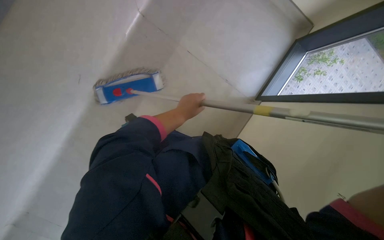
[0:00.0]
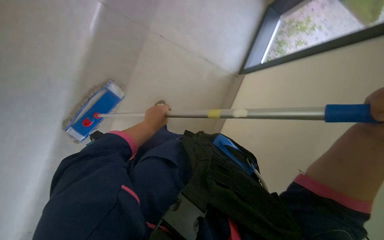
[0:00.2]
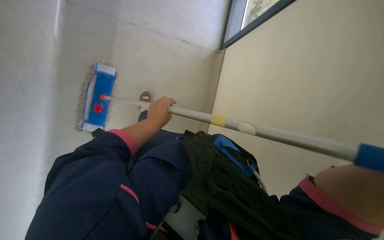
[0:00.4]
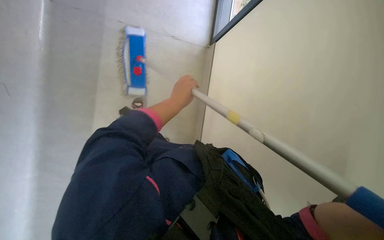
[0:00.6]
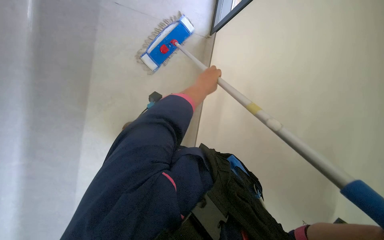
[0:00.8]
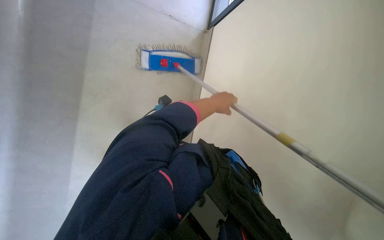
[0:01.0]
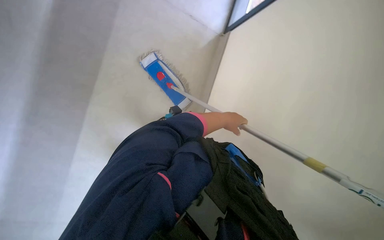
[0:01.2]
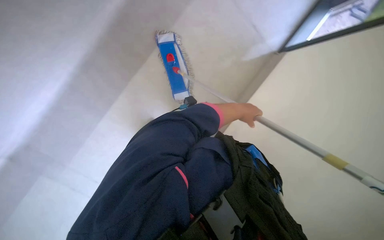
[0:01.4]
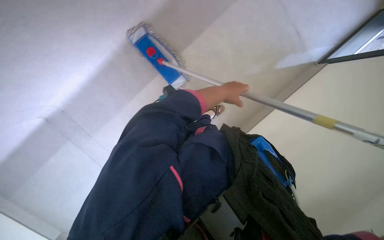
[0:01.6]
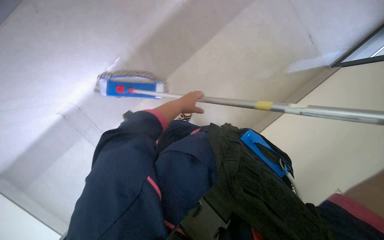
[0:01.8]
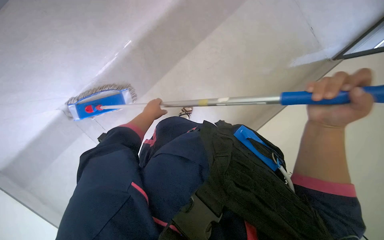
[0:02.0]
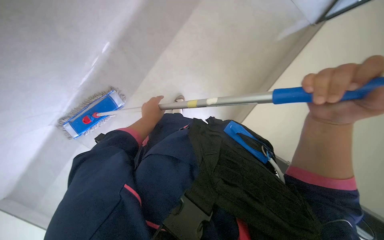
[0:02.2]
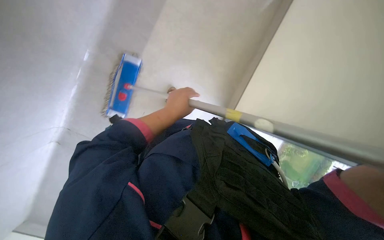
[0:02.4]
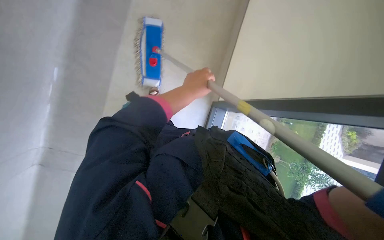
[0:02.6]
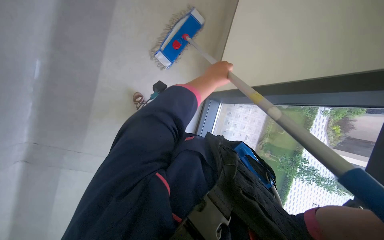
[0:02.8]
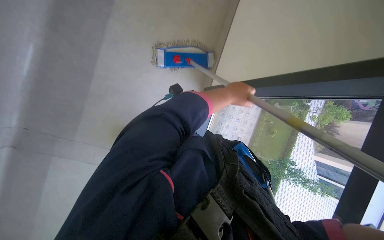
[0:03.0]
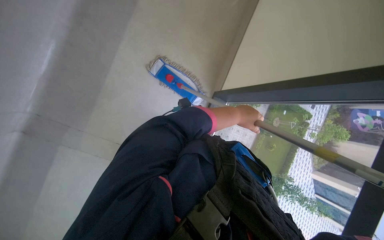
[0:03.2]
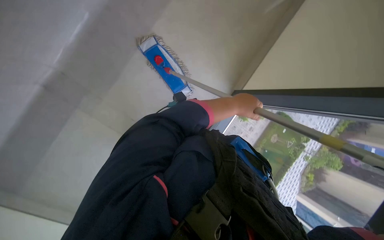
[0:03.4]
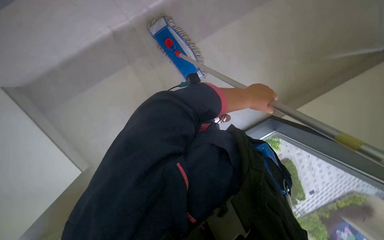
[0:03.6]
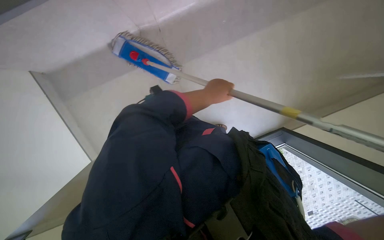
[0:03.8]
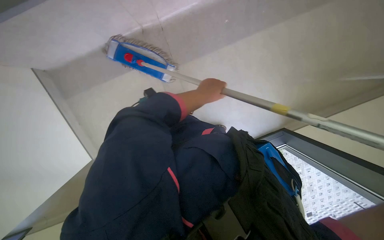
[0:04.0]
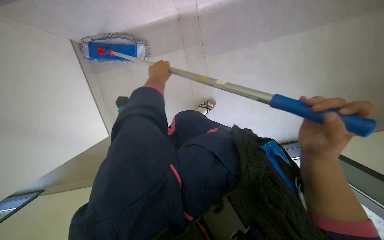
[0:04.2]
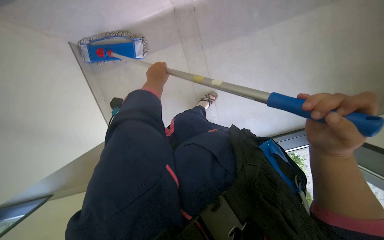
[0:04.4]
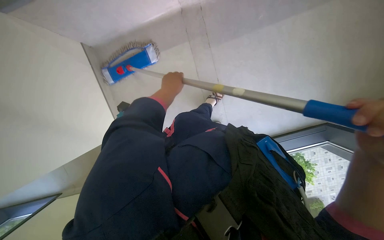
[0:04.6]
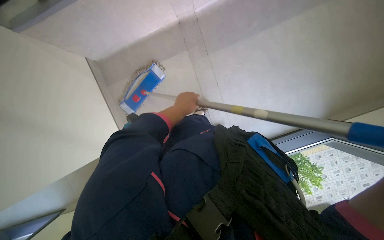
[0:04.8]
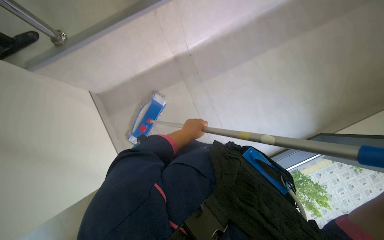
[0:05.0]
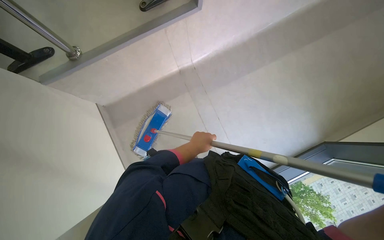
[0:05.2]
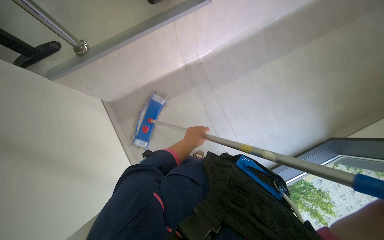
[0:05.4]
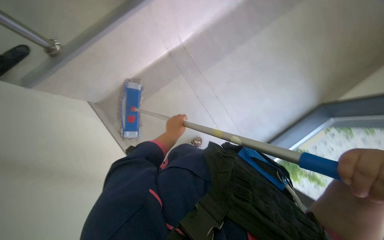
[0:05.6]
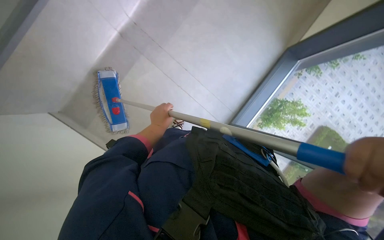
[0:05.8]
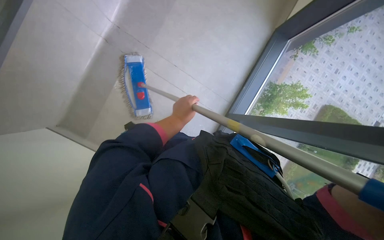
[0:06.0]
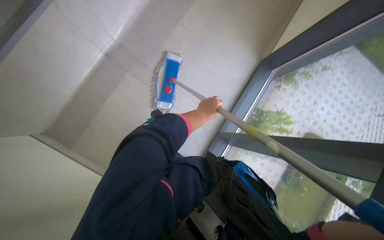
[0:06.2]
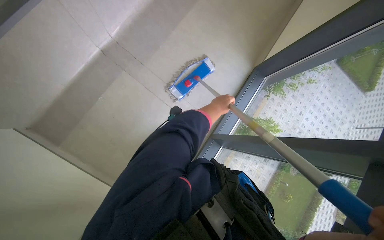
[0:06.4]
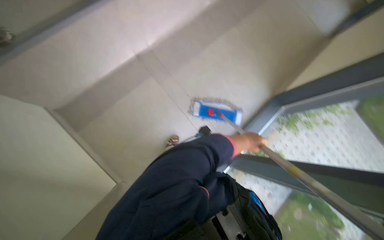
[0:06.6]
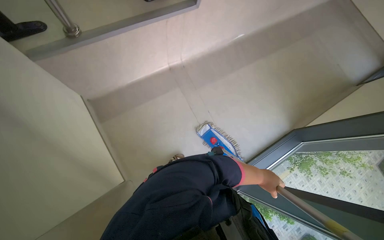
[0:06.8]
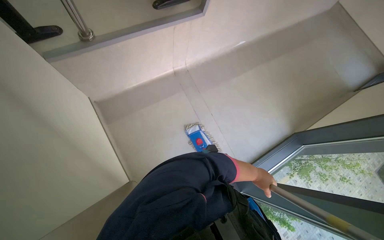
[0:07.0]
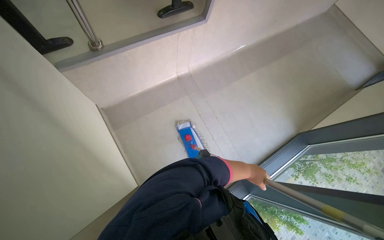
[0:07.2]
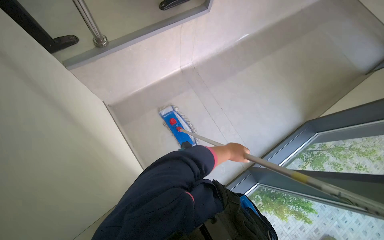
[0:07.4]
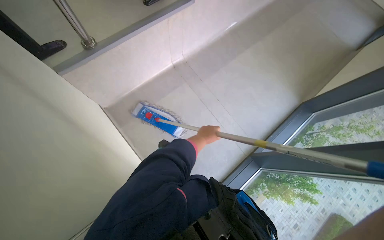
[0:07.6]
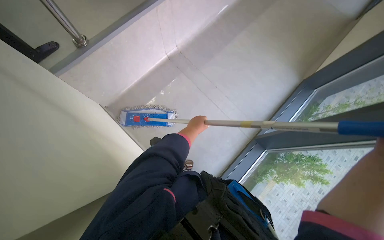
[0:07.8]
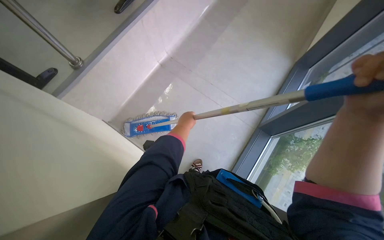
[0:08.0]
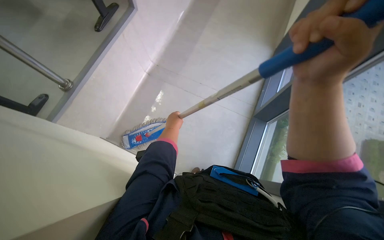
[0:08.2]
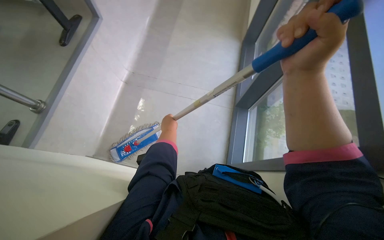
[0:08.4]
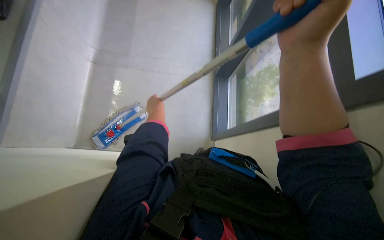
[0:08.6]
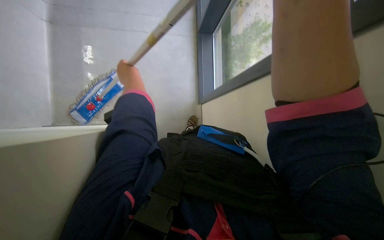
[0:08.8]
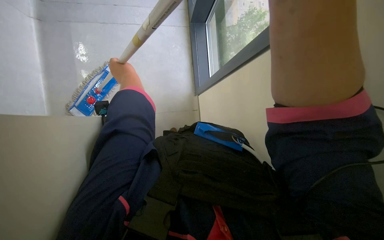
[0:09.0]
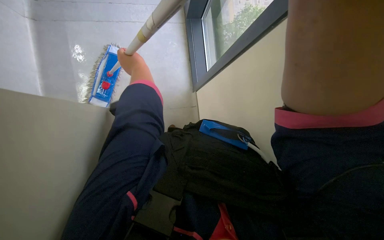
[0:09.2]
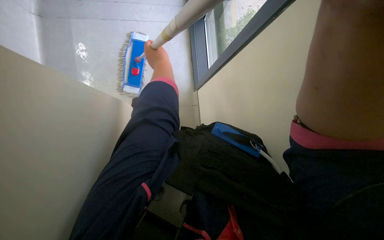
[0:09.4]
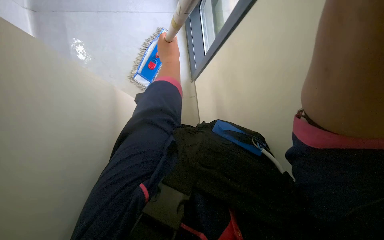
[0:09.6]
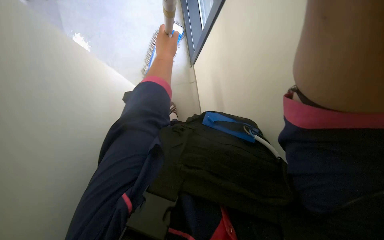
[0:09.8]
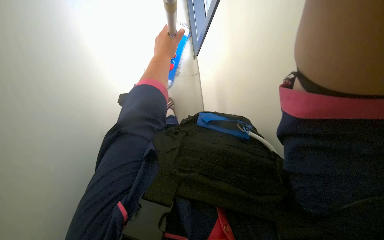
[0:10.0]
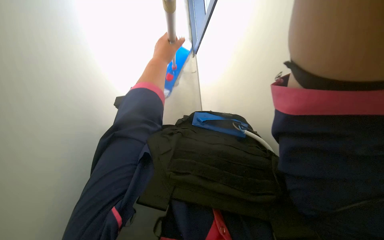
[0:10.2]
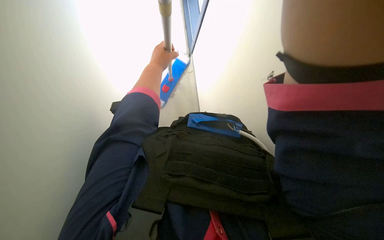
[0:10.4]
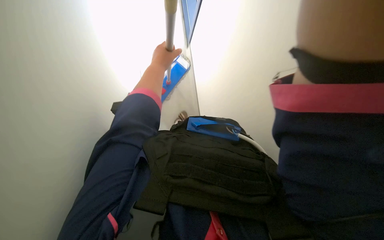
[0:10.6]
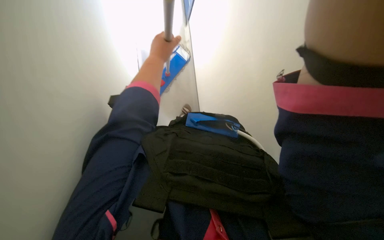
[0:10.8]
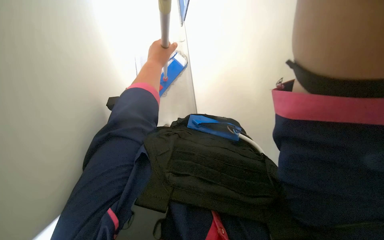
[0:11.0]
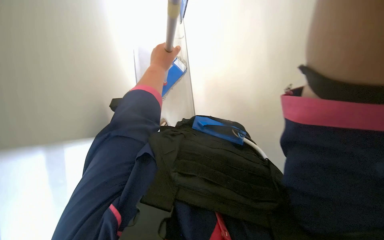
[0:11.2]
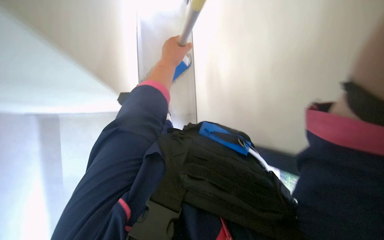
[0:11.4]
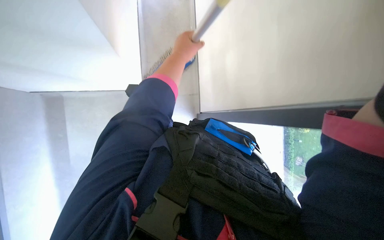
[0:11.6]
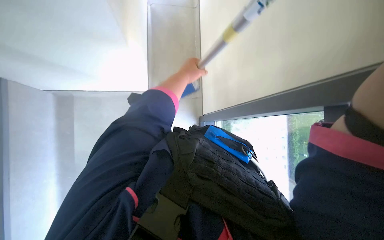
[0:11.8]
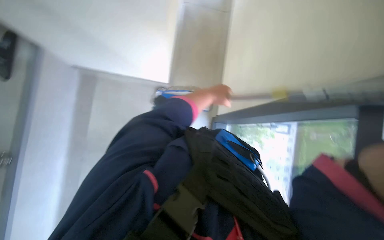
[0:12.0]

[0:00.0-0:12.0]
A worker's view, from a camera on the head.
Job: wiping surfaces.
The whole recording: Cleaning wall and window frame. The worker cleans the wall and window frame with a mop.
0:00.0 to 0:01.6: The scene rotates clockwise by some 45 degrees.
0:01.6 to 0:03.0: The left hand reaches about 20 cm to the left, then returns.
0:03.0 to 0:04.4: The left hand goes about 25 cm to the left and farther from the camera.
0:04.4 to 0:06.0: The scene turns roughly 35 degrees counterclockwise in the picture.
0:06.0 to 0:07.6: The wearer looks about 20 degrees further upward.
0:07.6 to 0:09.0: The head turns to the right by roughly 50 degrees. The view tilts some 25 degrees downward.
0:09.0 to 0:10.4: The left hand is displaced to the right by roughly 15 cm.
0:10.4 to 0:12.0: The scene rotates clockwise by some 25 degrees.

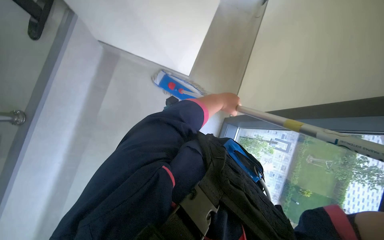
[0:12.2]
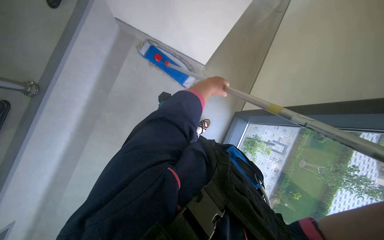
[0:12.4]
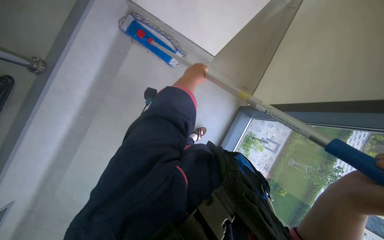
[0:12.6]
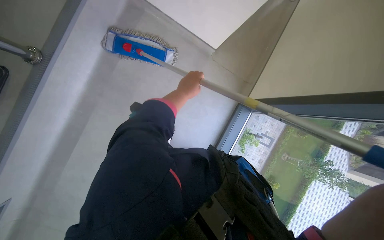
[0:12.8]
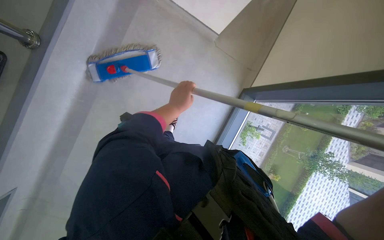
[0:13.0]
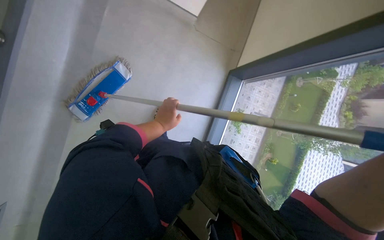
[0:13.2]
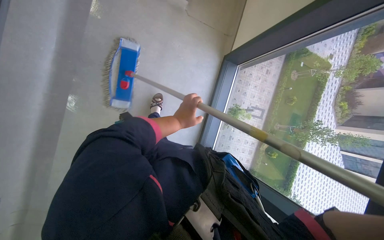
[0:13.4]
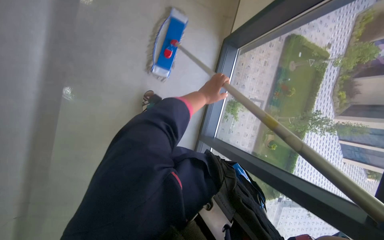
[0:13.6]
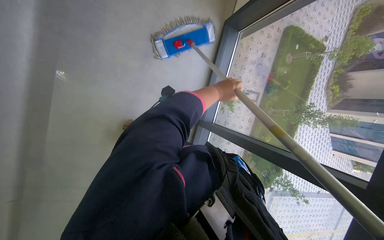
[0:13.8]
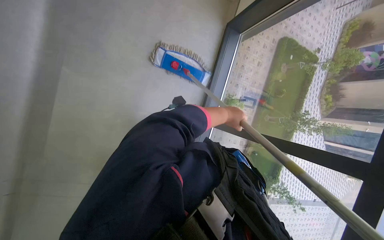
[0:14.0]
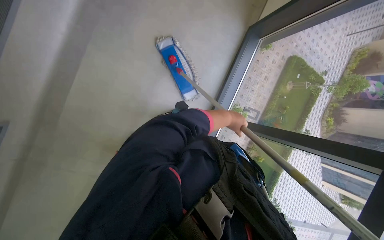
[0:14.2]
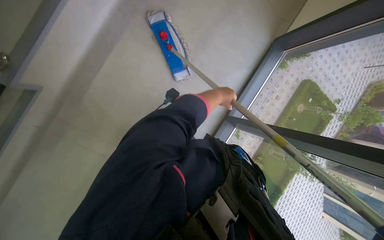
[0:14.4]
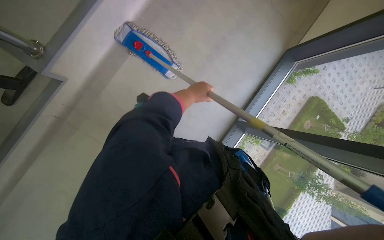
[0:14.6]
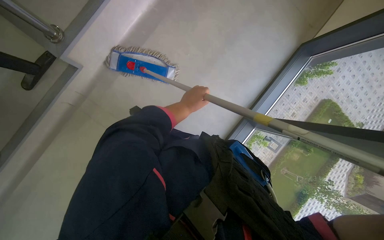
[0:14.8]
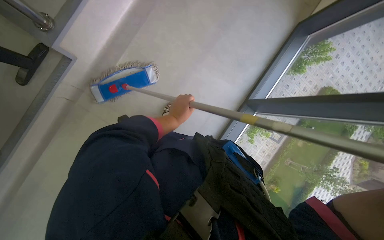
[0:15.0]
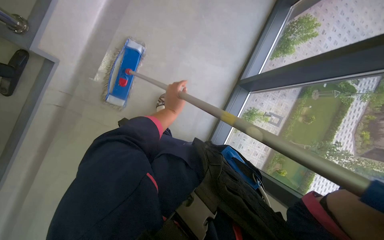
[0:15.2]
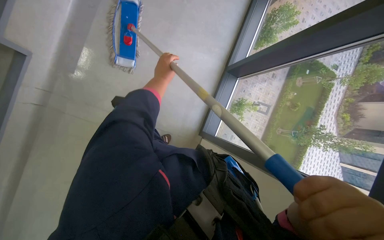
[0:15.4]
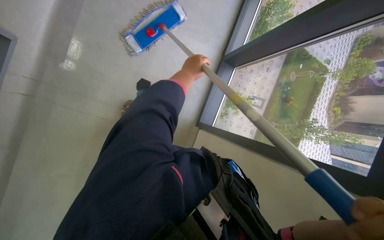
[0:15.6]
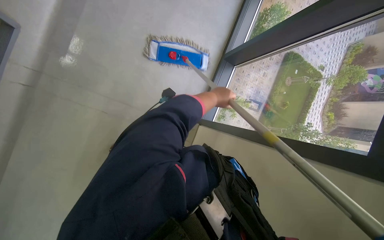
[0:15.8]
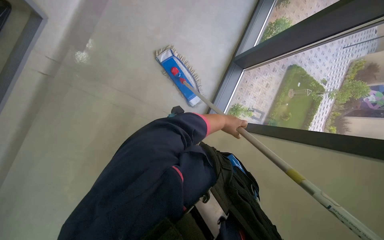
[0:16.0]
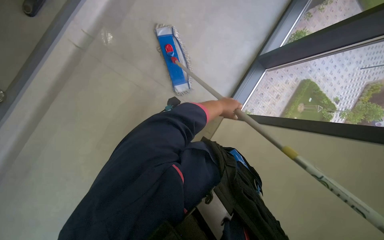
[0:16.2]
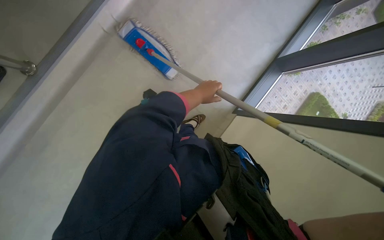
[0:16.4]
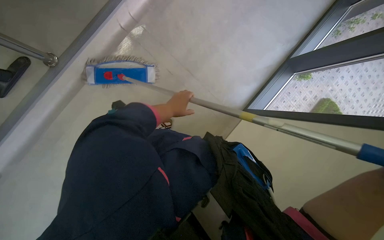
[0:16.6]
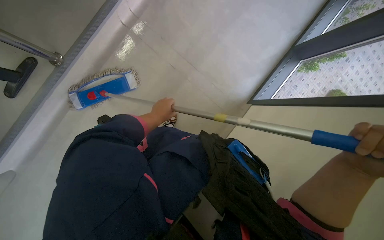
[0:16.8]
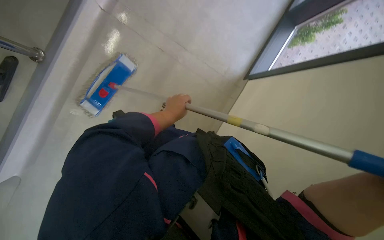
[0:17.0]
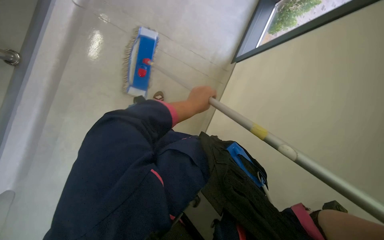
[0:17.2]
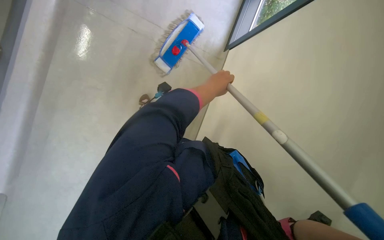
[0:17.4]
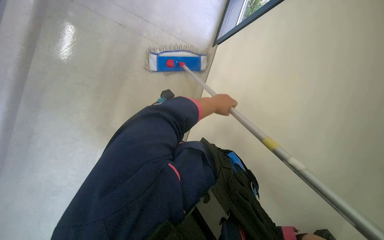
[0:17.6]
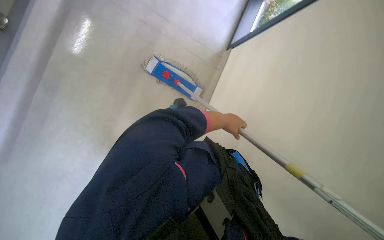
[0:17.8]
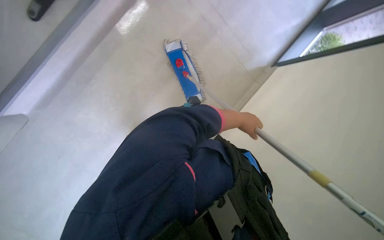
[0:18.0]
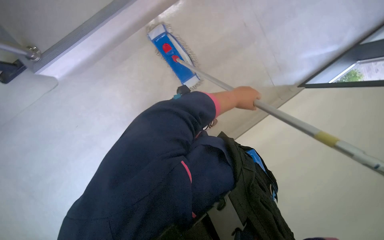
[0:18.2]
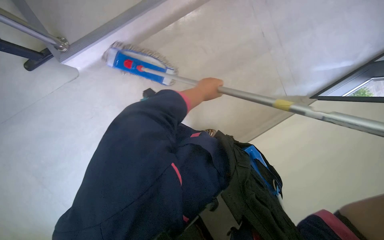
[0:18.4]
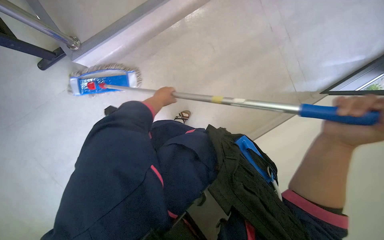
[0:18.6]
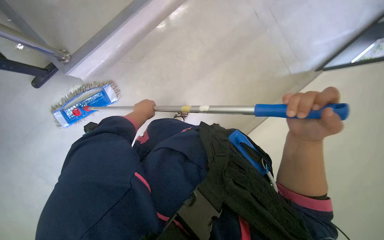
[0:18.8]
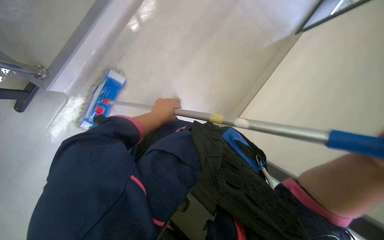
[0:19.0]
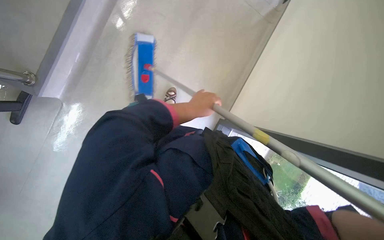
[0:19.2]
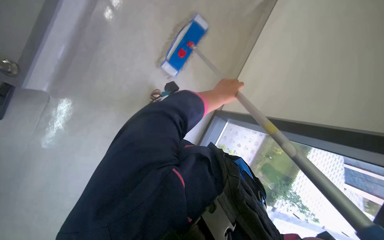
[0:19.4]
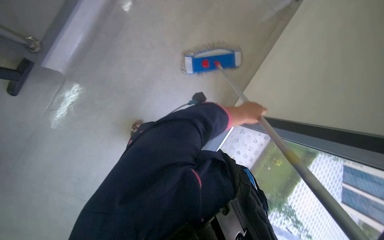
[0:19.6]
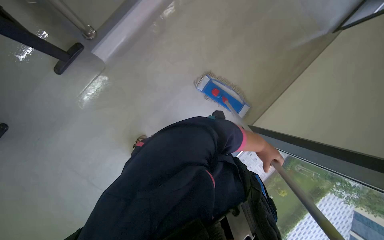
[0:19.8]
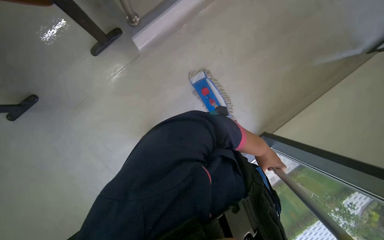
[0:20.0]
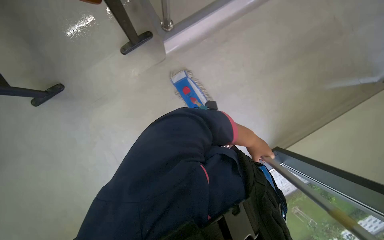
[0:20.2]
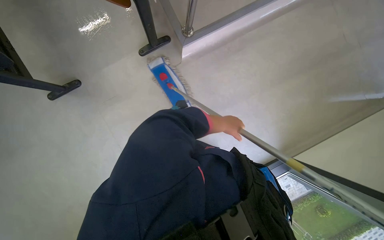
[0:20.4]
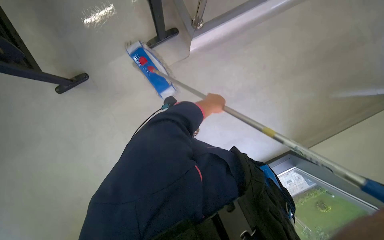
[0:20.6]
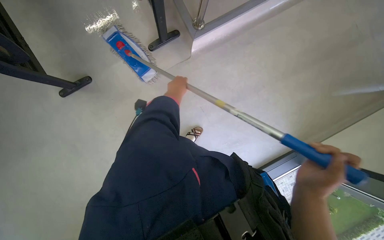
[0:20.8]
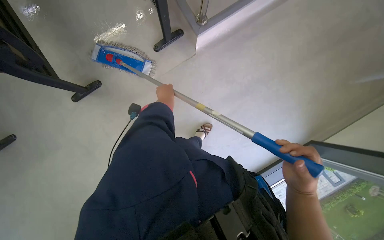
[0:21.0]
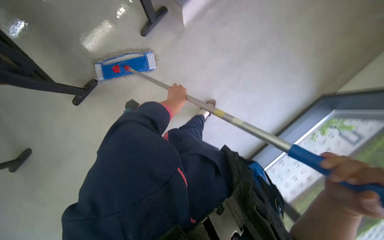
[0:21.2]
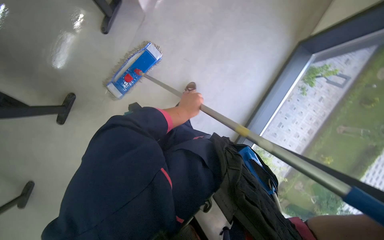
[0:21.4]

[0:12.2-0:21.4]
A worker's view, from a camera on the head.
Job: wiping surfaces.
The whole recording: Cleaning wall and window frame. The worker cleans the wall and window frame with a mop.
0:15.2 to 0:16.8: The camera travels some 50 cm.
0:16.8 to 0:18.4: The left hand is displaced to the right by roughly 10 cm.
0:19.8 to 0:21.4: The wearer moves some 50 cm.
